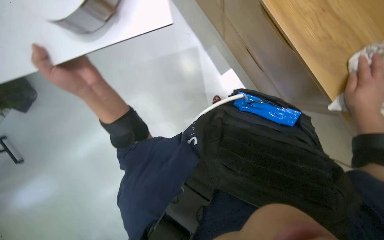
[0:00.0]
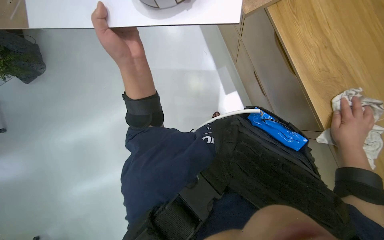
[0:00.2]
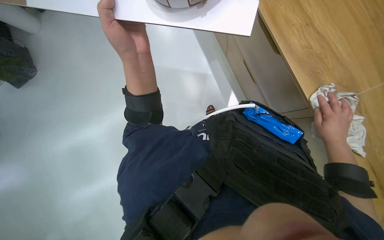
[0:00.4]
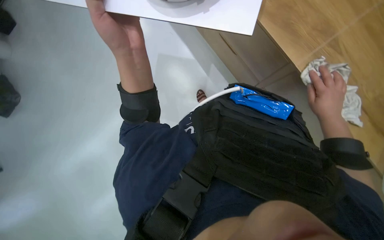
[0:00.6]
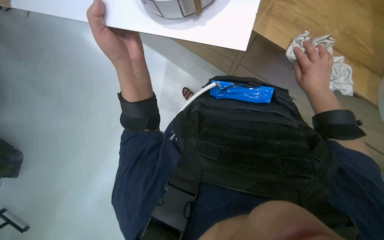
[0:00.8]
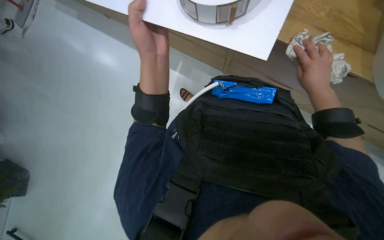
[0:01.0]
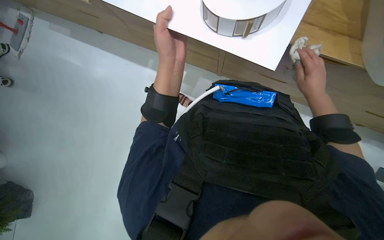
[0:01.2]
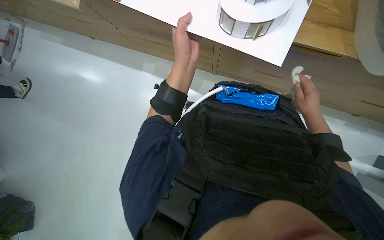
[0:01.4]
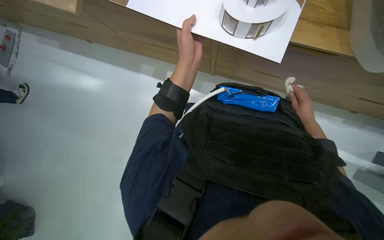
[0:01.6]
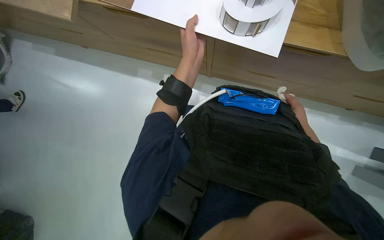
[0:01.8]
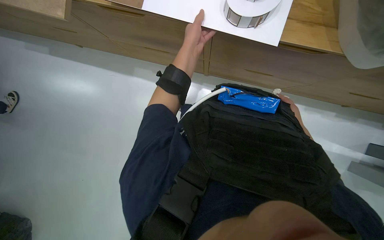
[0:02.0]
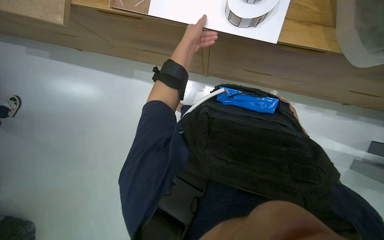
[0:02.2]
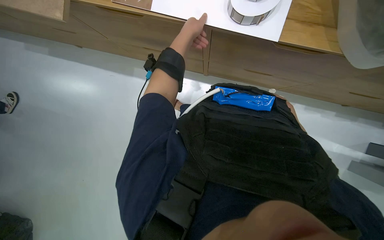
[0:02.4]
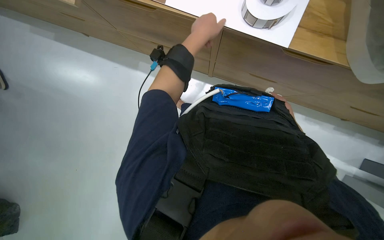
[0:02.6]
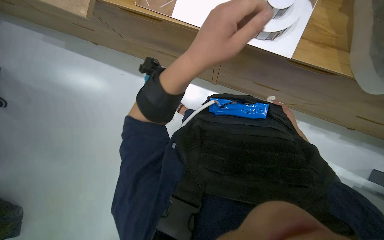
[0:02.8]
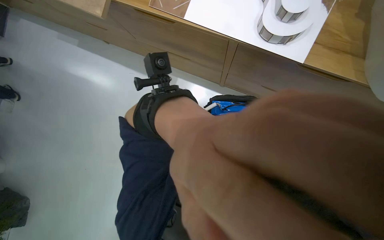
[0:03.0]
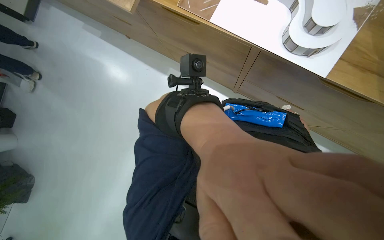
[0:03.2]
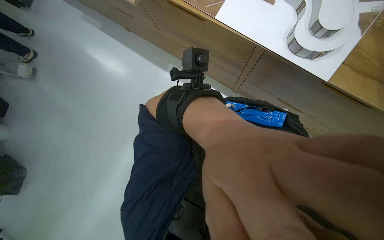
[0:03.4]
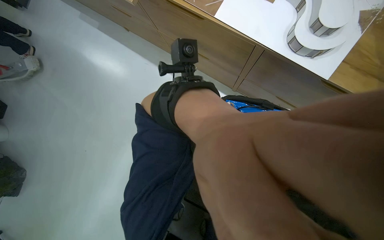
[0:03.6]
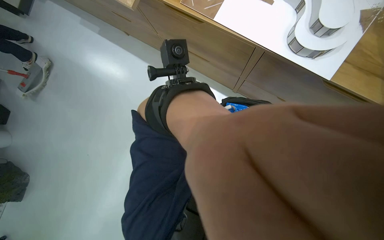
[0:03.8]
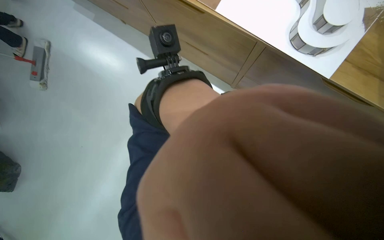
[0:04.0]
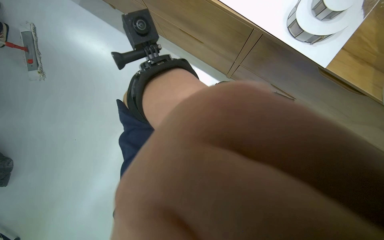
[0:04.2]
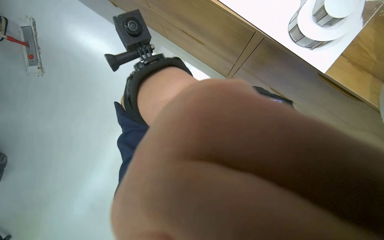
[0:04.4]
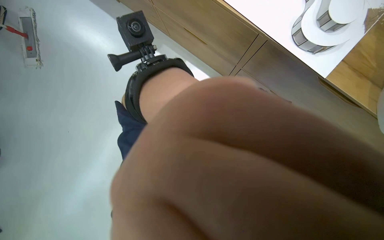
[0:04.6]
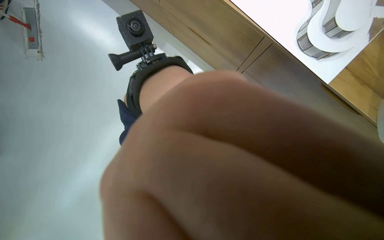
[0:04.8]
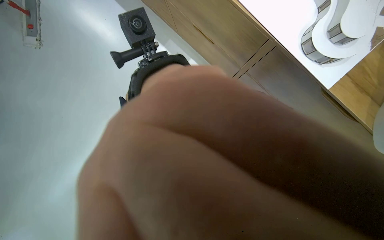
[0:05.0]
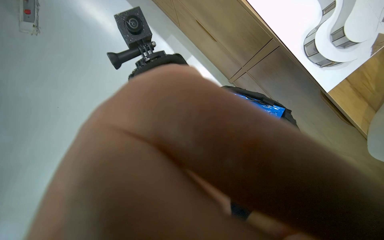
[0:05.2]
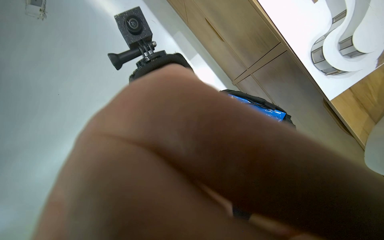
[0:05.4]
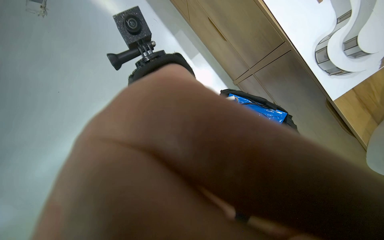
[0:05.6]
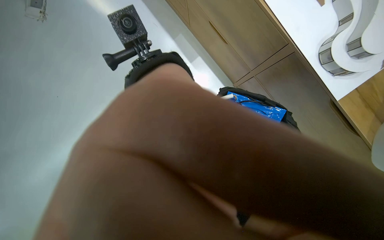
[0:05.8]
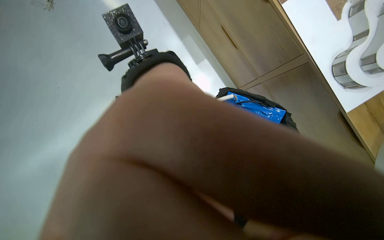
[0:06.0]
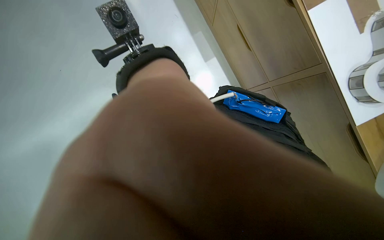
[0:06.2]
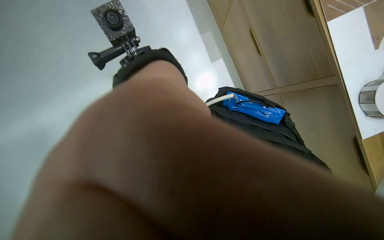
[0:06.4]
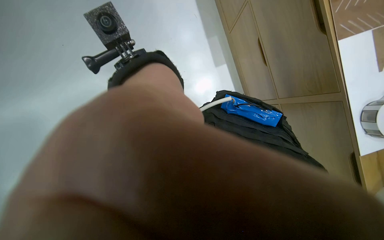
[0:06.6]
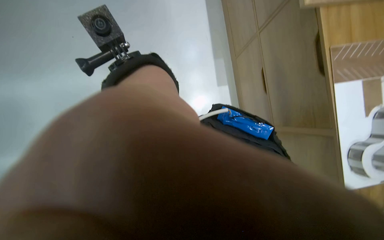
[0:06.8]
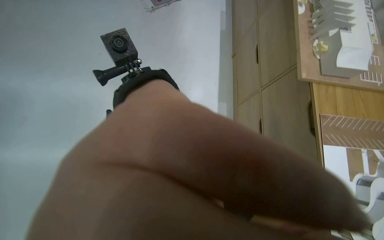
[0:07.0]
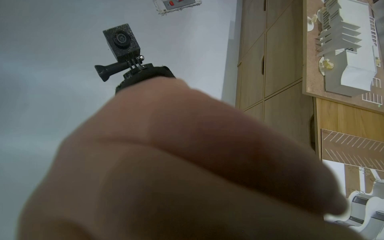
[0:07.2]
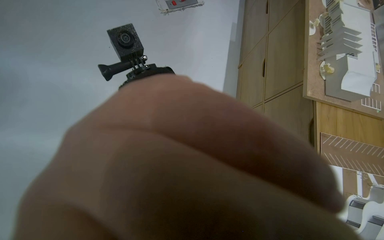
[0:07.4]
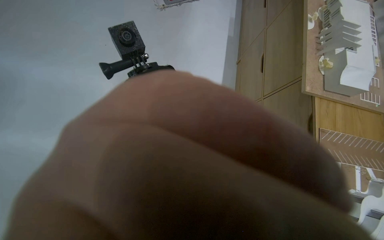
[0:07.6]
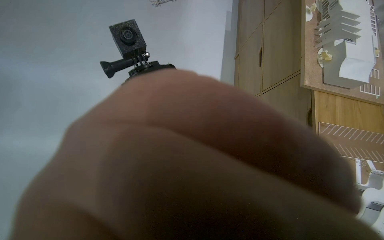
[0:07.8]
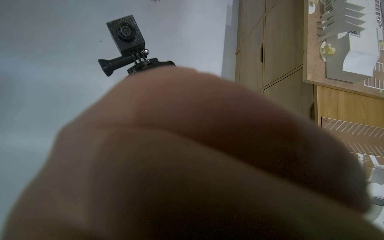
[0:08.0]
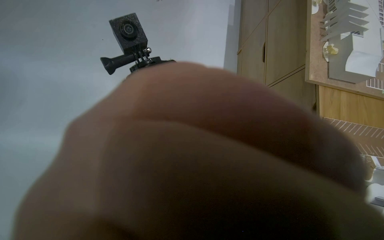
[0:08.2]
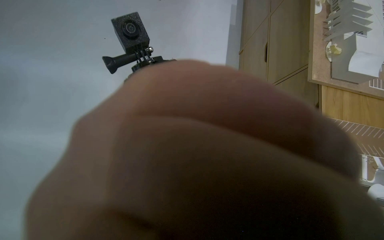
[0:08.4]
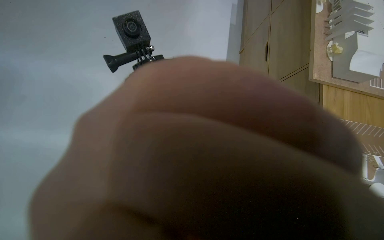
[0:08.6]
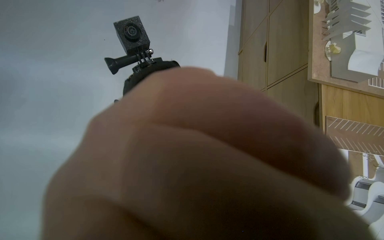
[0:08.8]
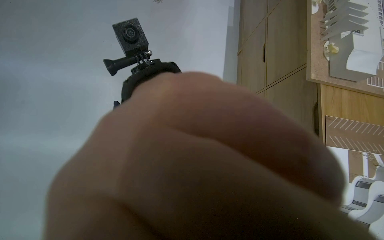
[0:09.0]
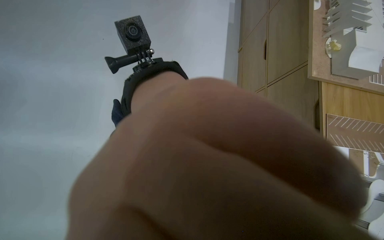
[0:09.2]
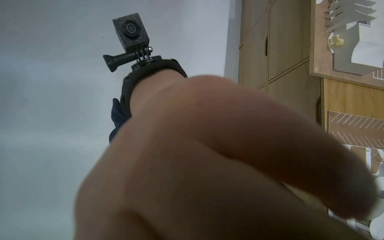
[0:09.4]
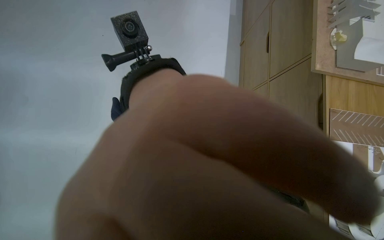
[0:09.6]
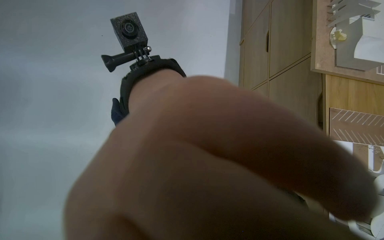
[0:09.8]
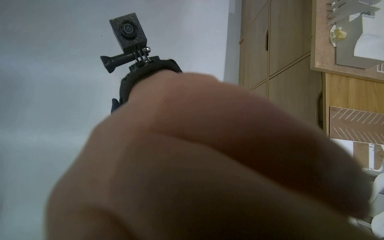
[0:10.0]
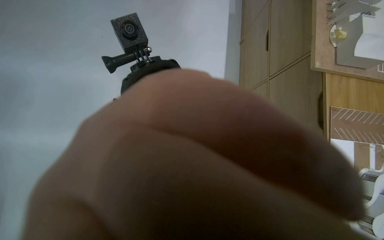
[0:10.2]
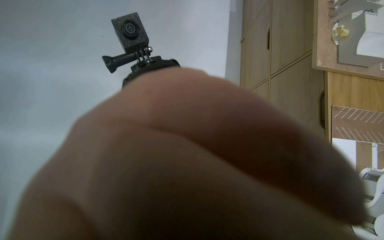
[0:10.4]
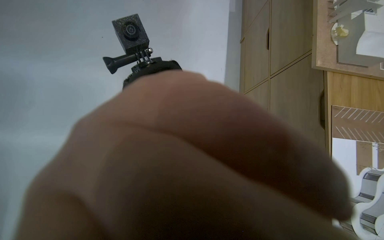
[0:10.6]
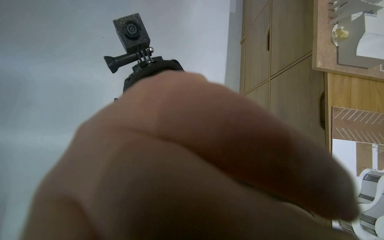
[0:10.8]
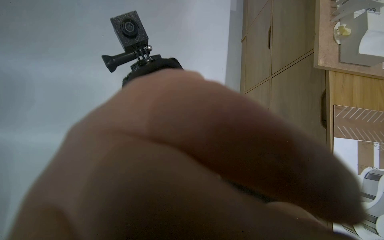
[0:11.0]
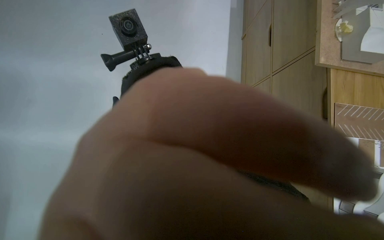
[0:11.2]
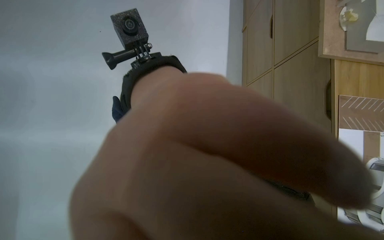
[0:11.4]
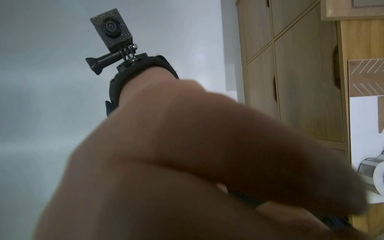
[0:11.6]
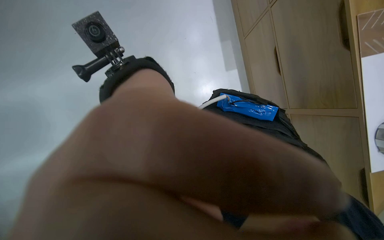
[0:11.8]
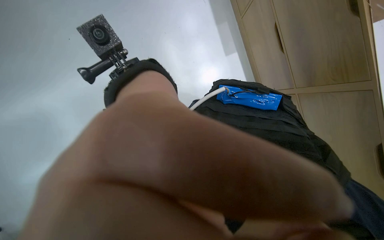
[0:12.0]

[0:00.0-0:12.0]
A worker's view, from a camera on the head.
Job: wiping surfaces.
The whole recording: Cleaning building model. The worker wipes the building model with a cloth, repositioning it to clean different sides.
0:00.0 to 0:01.6: The left hand heads to the right and up the picture, covering roughly 30 cm.
0:10.4 to 0:12.0: The view tilts roughly 15 degrees downward. Everything in view rotates some 25 degrees counterclockwise.

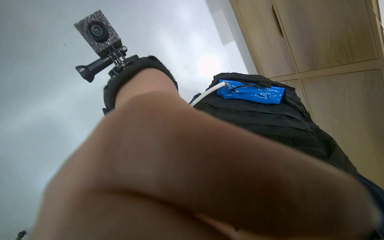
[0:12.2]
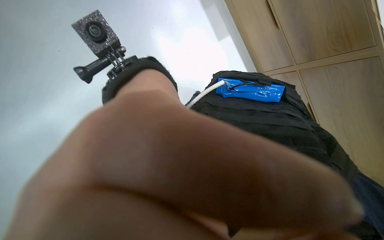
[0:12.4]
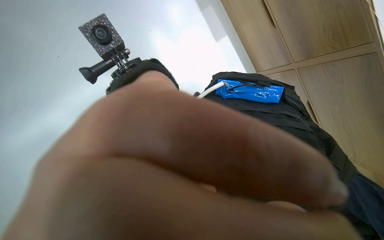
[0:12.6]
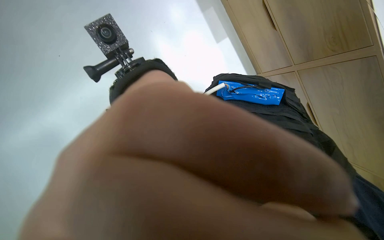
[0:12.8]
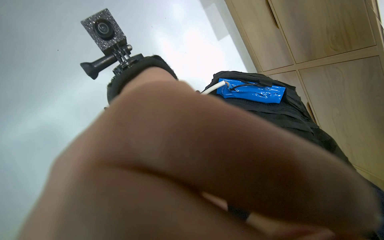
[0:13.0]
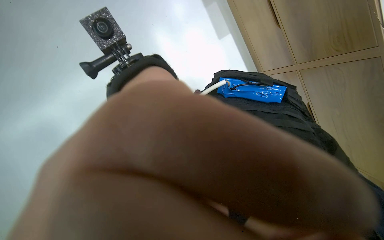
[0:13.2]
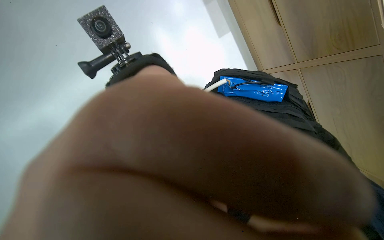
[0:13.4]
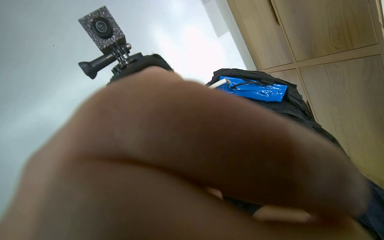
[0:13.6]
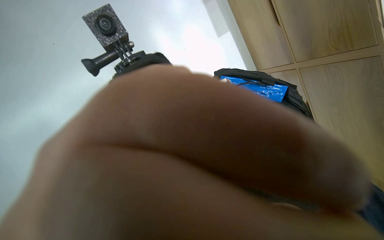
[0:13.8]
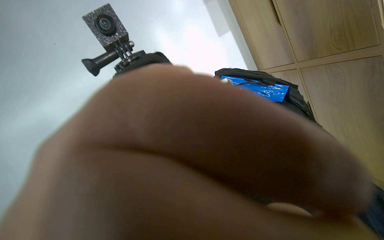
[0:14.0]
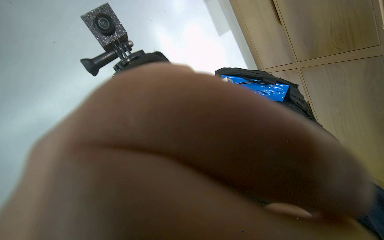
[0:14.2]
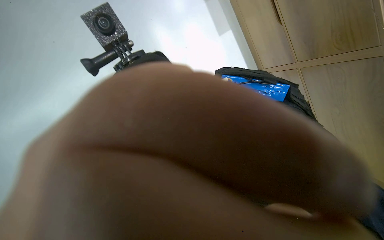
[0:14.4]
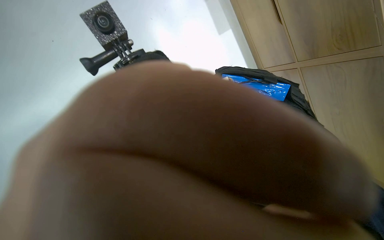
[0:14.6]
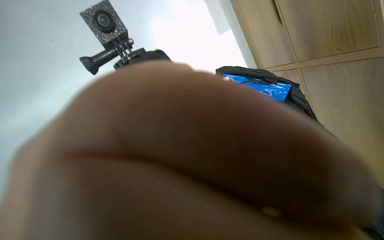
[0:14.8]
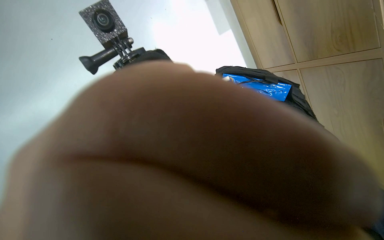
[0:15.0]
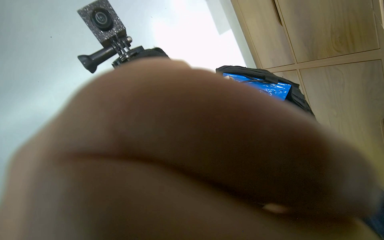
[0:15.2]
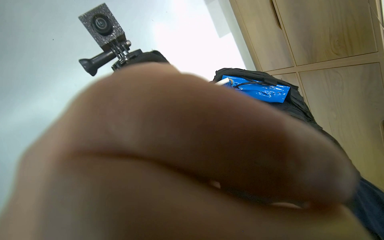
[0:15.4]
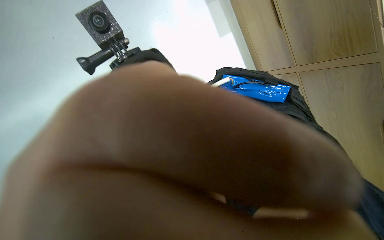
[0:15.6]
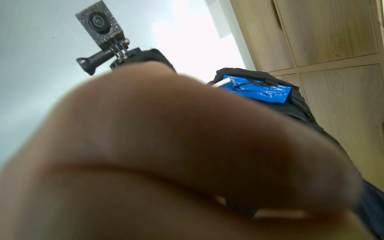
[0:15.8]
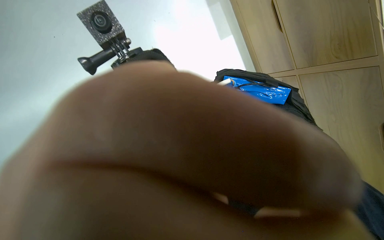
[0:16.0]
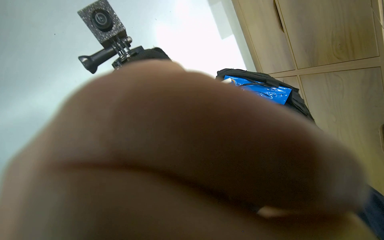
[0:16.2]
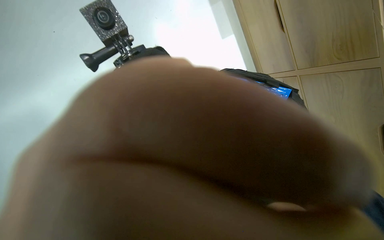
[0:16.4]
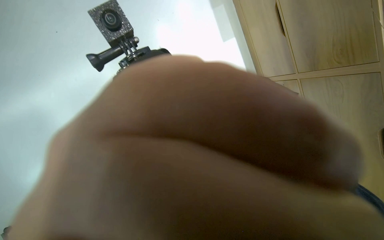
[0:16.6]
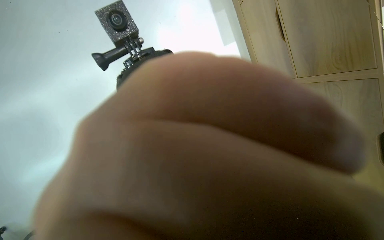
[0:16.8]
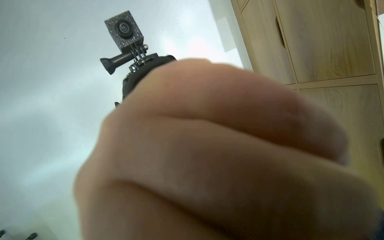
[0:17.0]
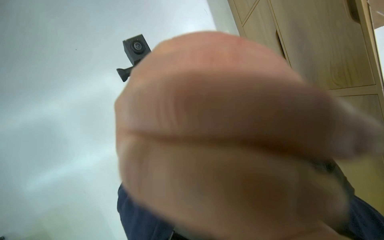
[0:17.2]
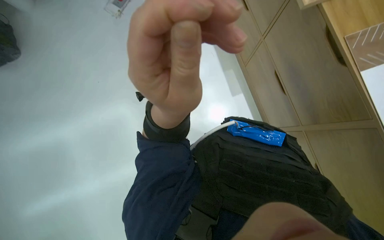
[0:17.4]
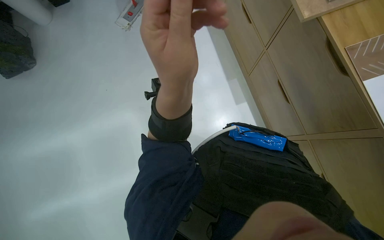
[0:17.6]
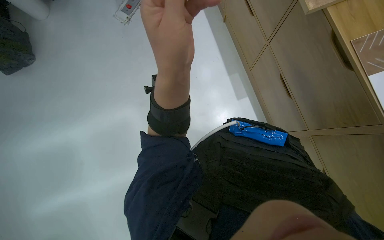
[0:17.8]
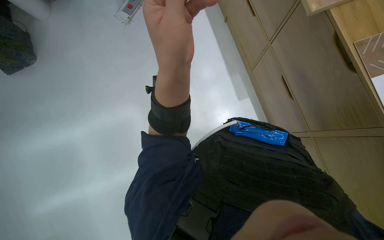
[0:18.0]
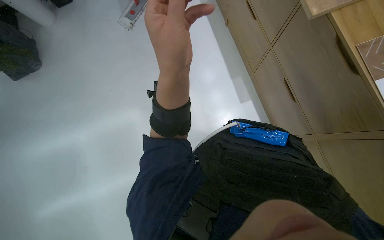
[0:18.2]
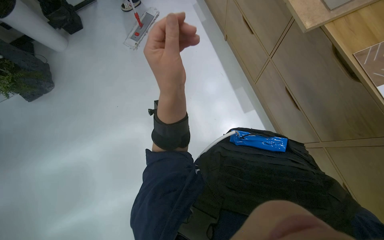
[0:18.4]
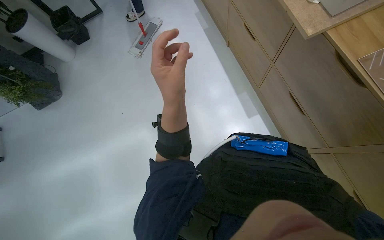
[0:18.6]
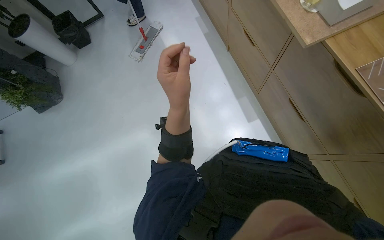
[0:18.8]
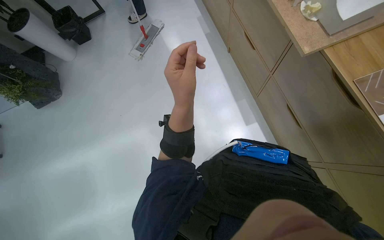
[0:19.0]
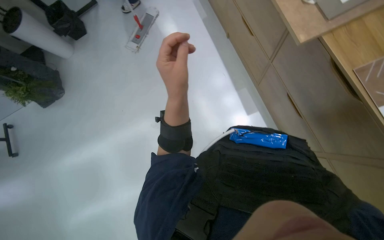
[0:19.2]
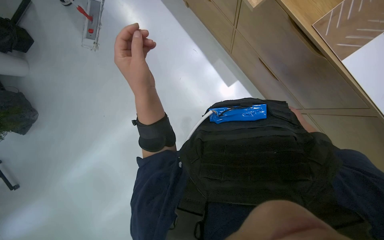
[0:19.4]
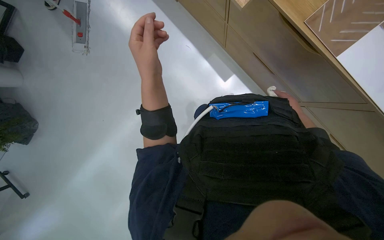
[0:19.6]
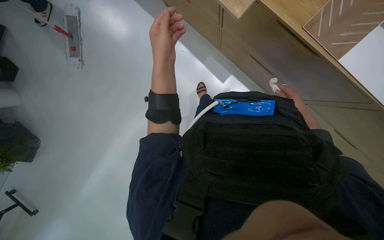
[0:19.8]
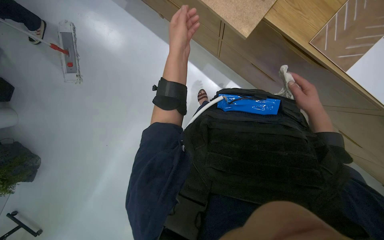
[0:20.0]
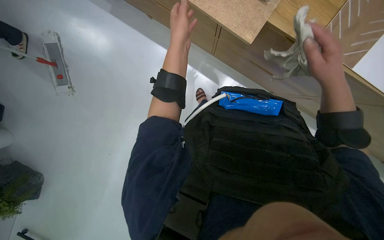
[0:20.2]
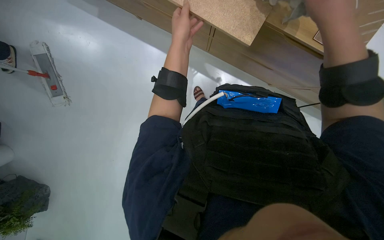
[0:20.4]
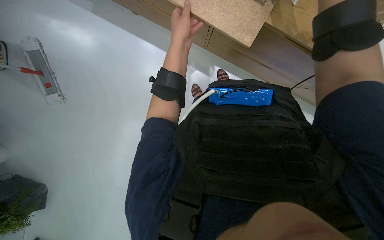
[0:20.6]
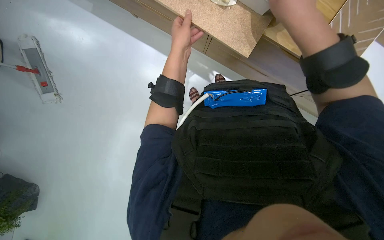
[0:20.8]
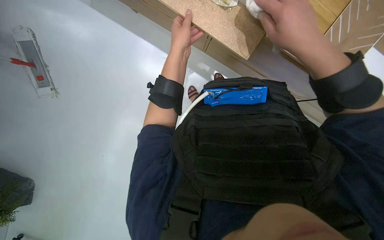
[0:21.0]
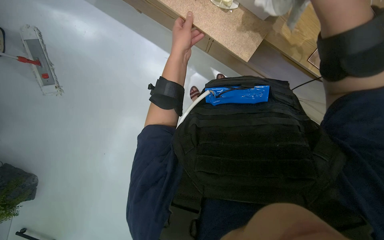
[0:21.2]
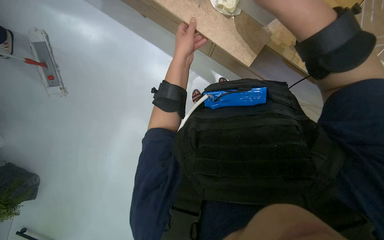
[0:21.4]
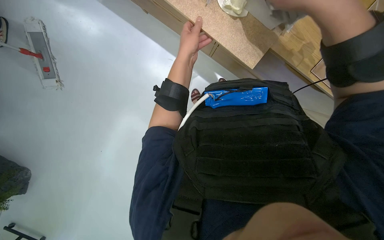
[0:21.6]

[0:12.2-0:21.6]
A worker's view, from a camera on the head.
Job: wiping surfaces.
The whole recording: Cleaning building model. The worker wipes the building model with a cloth, repositioning it to clean different sides.
0:17.0 to 0:18.4: The view tips upward by approximately 20 degrees.
0:18.4 to 0:20.0: The scene rotates counterclockwise by approximately 30 degrees.
